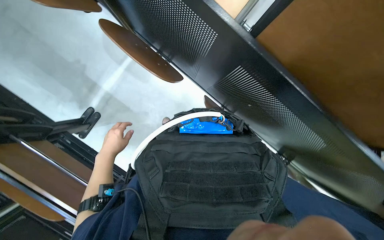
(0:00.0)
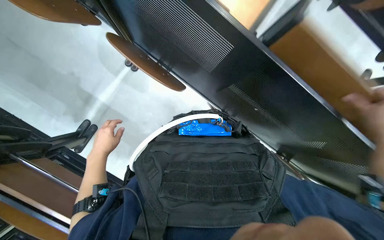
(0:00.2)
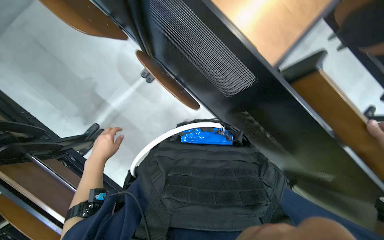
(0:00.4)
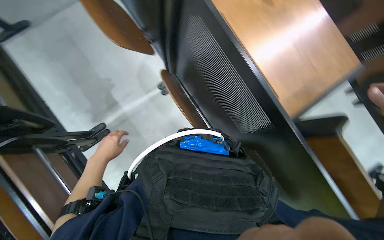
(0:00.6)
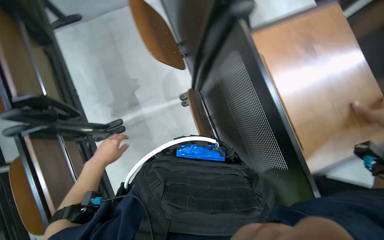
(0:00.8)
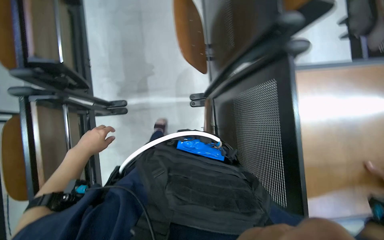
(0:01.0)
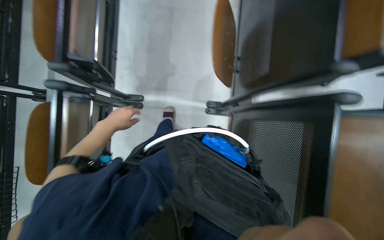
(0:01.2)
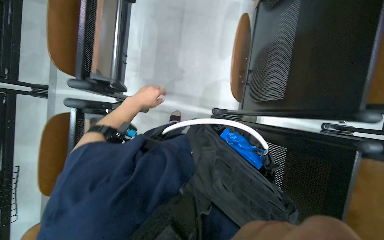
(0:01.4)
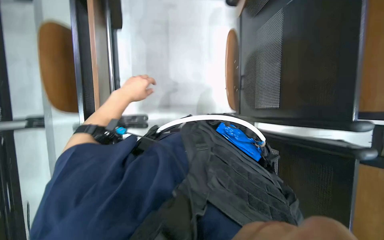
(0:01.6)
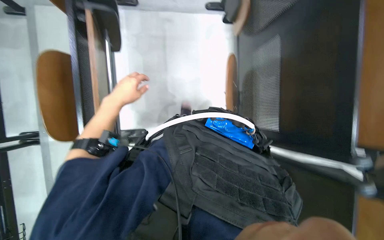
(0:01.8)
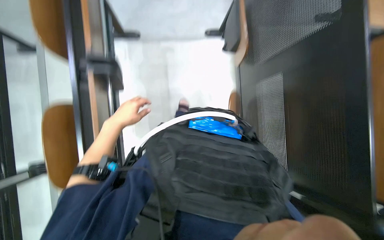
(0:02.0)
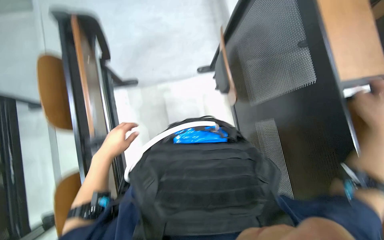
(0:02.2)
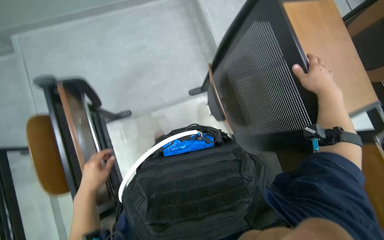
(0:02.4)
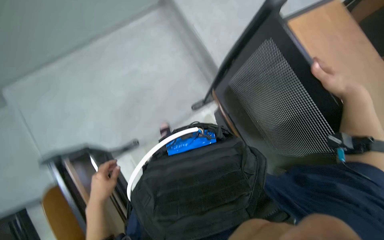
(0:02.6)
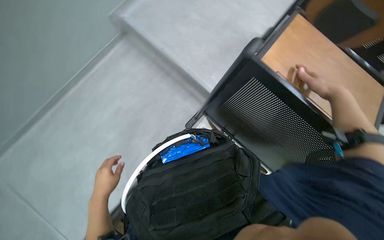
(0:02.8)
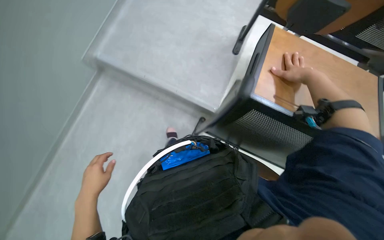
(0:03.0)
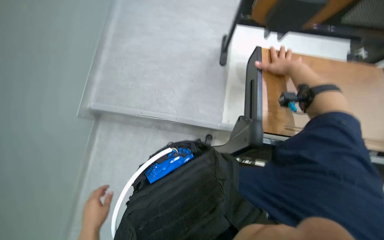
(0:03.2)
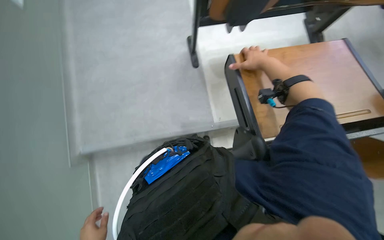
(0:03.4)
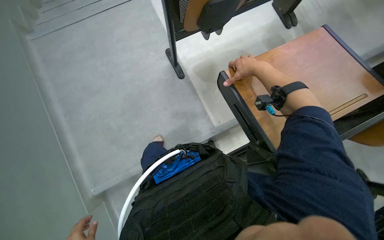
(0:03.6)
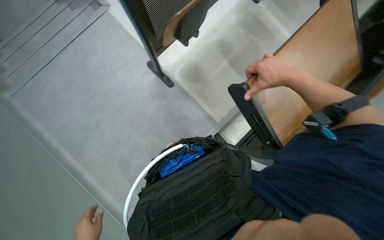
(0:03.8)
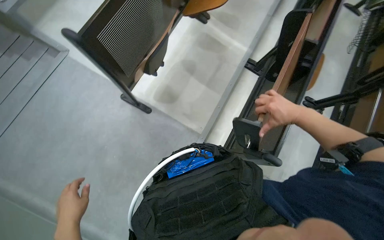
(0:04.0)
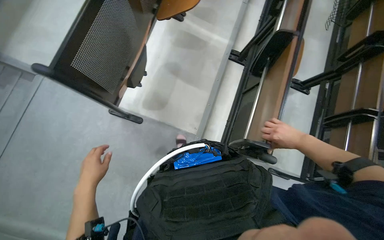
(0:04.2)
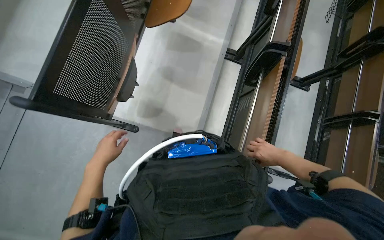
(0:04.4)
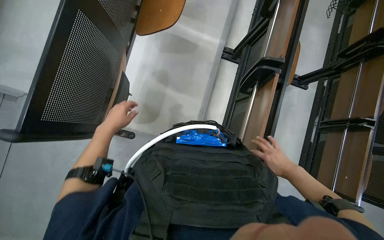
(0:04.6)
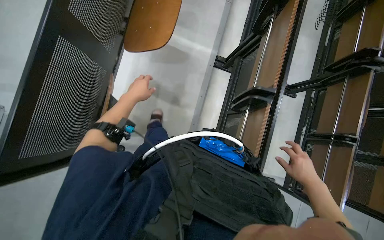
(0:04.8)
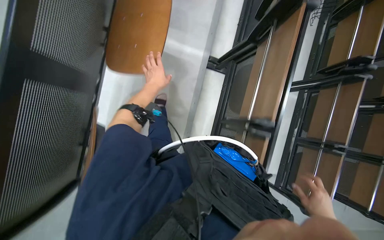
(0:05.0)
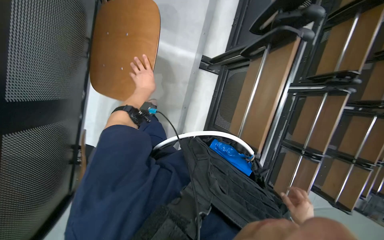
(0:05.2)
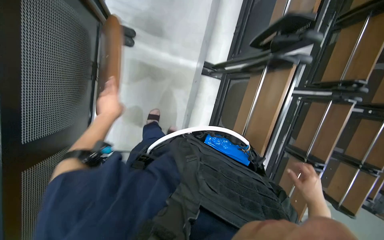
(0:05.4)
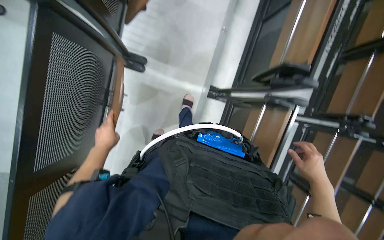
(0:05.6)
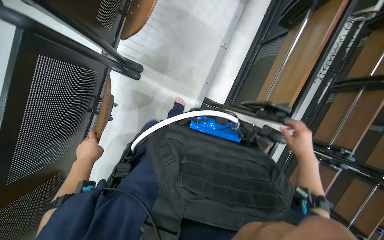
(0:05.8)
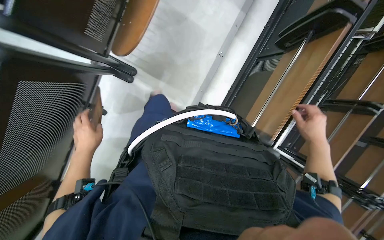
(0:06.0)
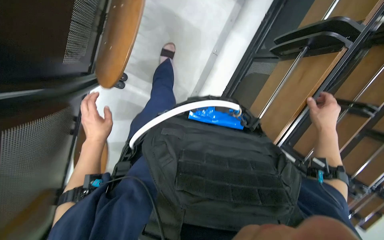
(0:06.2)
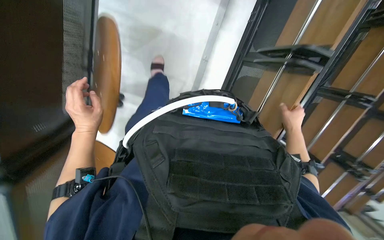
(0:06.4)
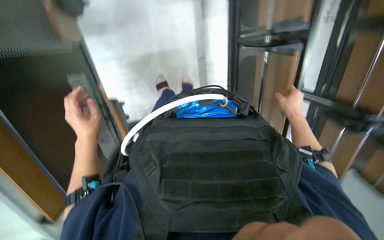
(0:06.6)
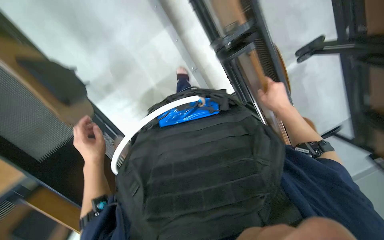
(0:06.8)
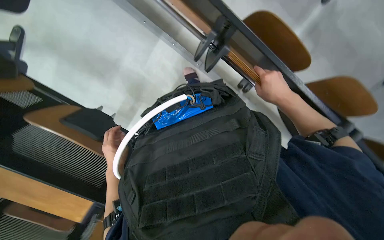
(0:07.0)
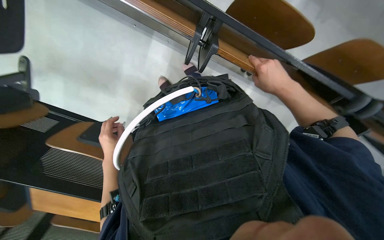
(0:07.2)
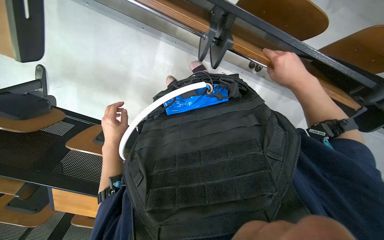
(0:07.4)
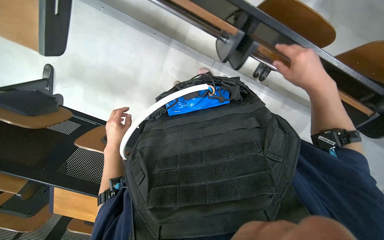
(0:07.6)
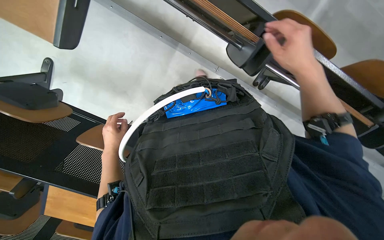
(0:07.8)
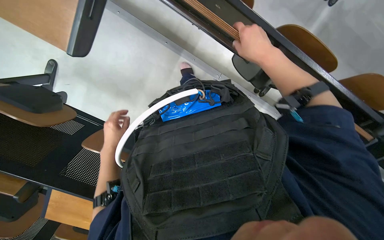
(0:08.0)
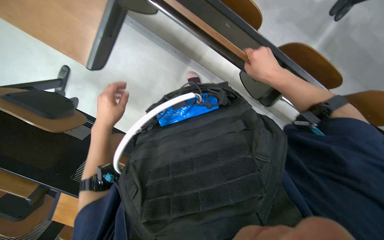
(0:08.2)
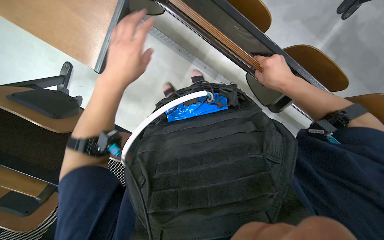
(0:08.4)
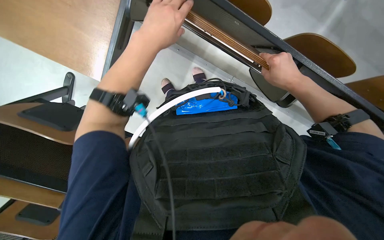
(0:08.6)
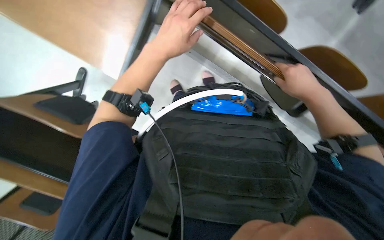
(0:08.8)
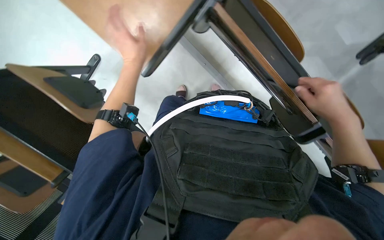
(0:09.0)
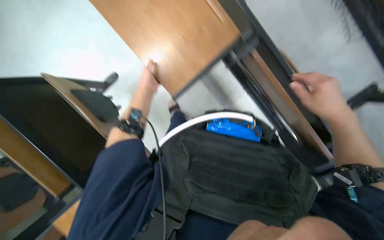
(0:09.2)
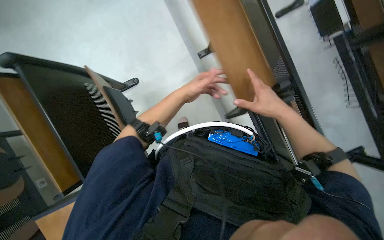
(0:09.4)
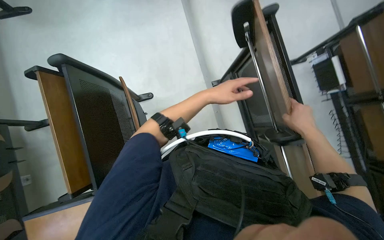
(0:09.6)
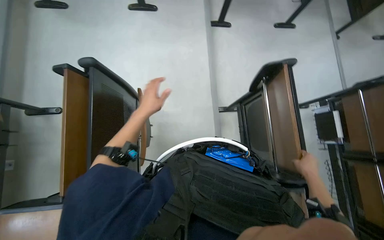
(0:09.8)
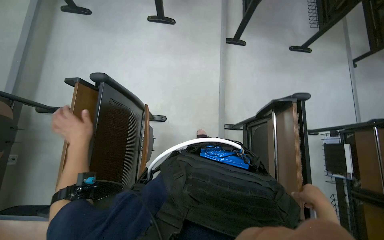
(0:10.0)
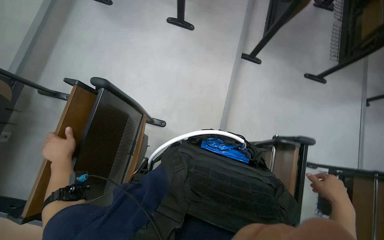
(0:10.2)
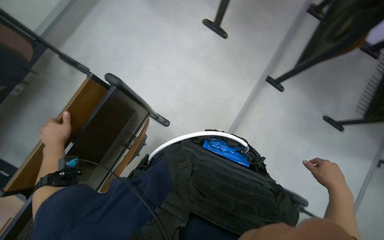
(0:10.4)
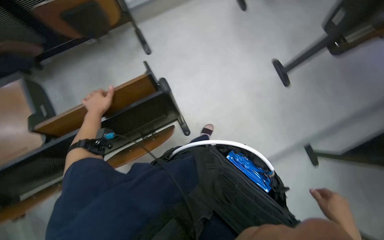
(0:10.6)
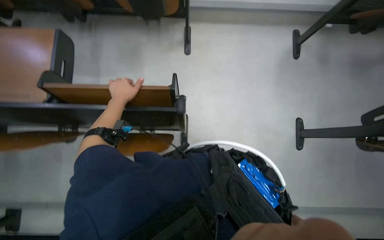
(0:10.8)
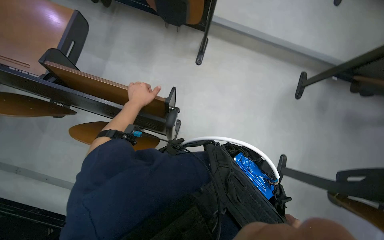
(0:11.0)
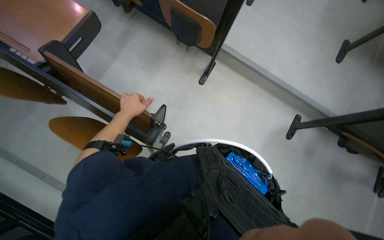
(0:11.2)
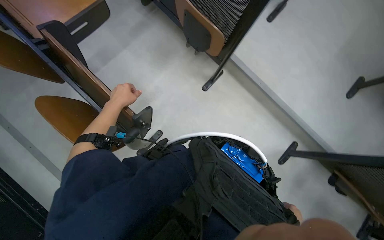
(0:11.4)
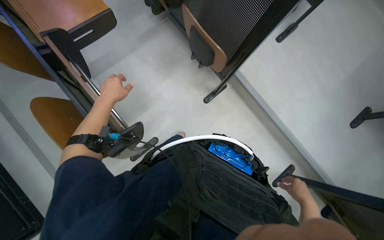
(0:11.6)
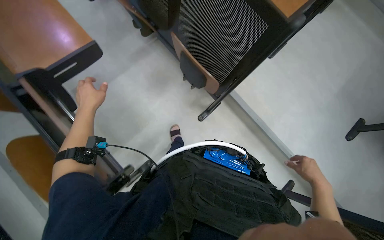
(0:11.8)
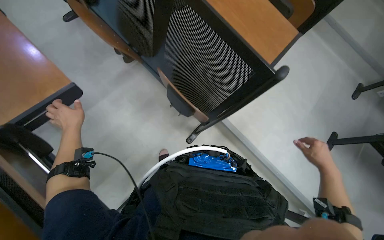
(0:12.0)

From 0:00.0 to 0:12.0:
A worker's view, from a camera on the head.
Job: organizing items.
The whole recording: Organizing classroom desks. The worker adjusts desks and collects trash from them, disposing of it into a cart.
From 0:00.0 to 0:01.6: The camera pitches upward, by roughly 20 degrees. The scene turns roughly 40 degrees clockwise in the picture.
From 0:01.6 to 0:03.0: The left hand shifts some 20 cm down the picture and nearer to the camera.
From 0:03.0 to 0:04.4: The scene rotates counterclockwise by roughly 25 degrees. The right hand goes roughly 35 cm down the picture and farther from the camera.
From 0:04.4 to 0:06.0: The camera is carried some 1 m. The view tilts about 20 degrees downward.
From 0:06.0 to 0:07.6: The view swings approximately 20 degrees to the left. The right hand goes approximately 25 cm up the picture, to the left and nearer to the camera.
From 0:07.6 to 0:09.0: The scene rotates clockwise by roughly 25 degrees.
From 0:09.0 to 0:10.4: The camera pitches upward, by about 25 degrees. Everything in view rotates some 70 degrees clockwise.
From 0:10.4 to 0:12.0: The head travels roughly 70 cm. Everything in view rotates approximately 80 degrees clockwise.

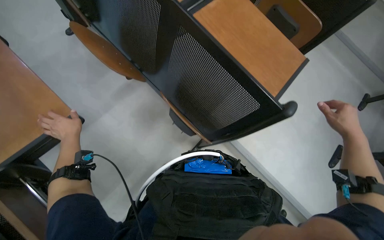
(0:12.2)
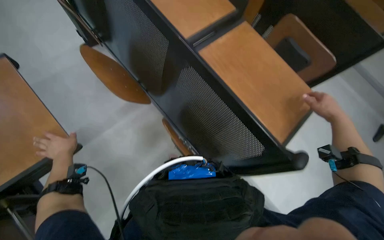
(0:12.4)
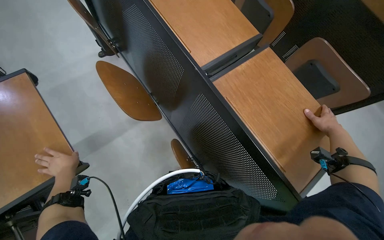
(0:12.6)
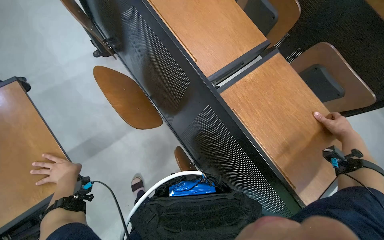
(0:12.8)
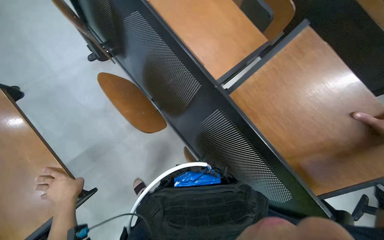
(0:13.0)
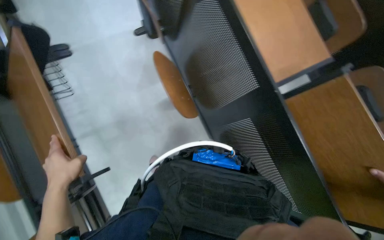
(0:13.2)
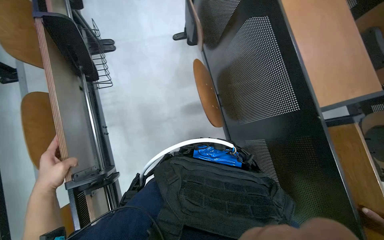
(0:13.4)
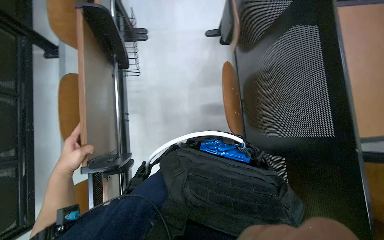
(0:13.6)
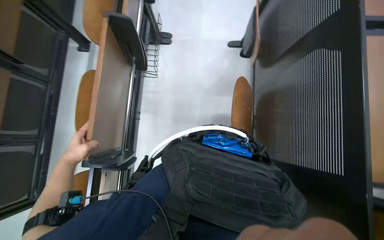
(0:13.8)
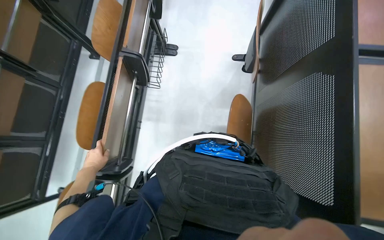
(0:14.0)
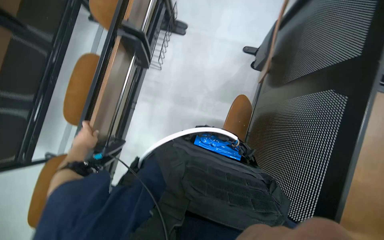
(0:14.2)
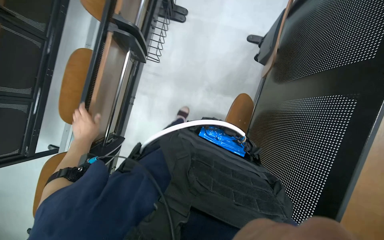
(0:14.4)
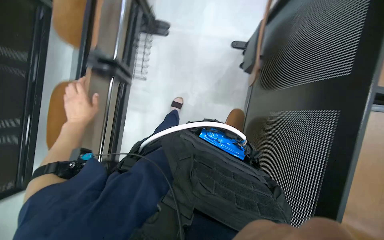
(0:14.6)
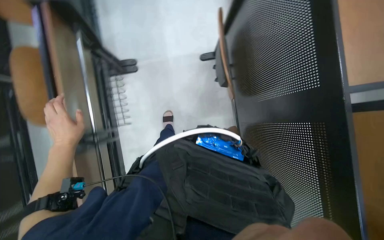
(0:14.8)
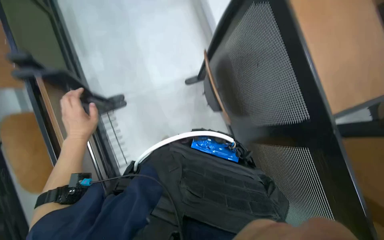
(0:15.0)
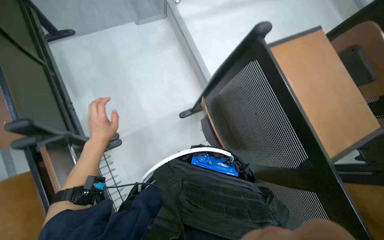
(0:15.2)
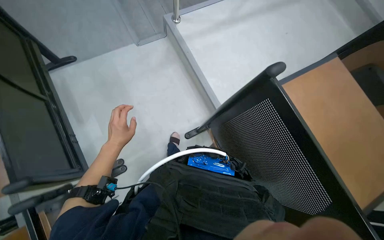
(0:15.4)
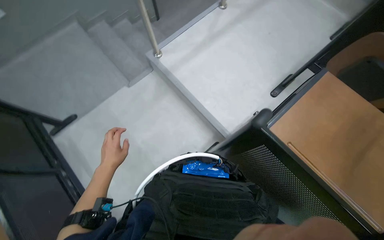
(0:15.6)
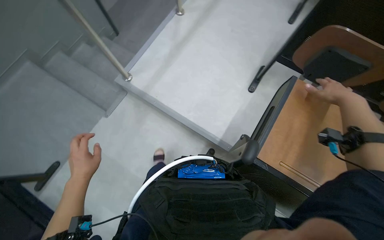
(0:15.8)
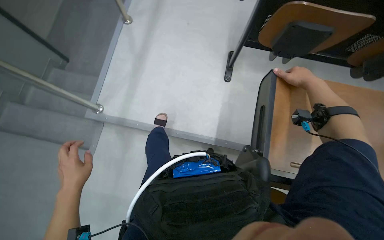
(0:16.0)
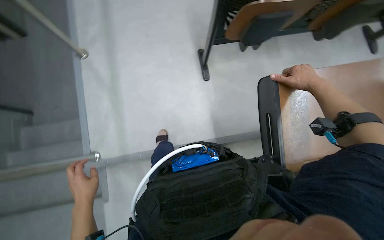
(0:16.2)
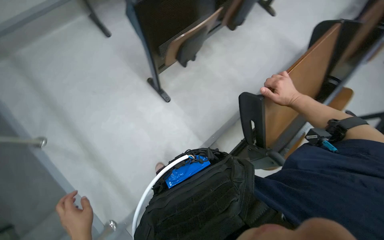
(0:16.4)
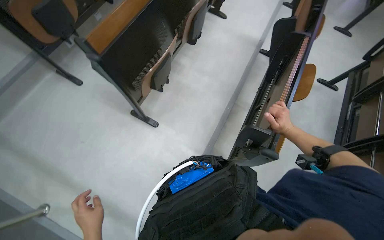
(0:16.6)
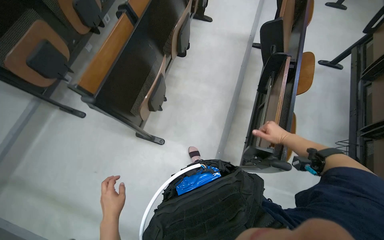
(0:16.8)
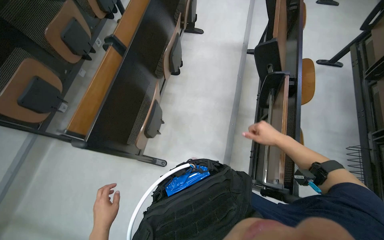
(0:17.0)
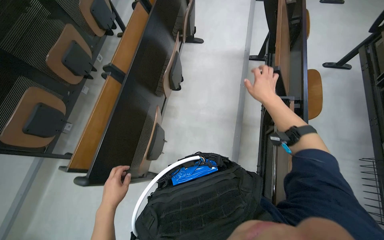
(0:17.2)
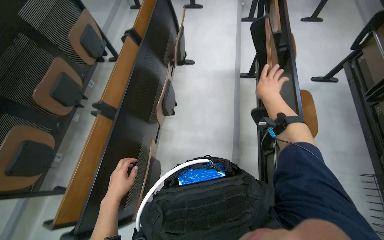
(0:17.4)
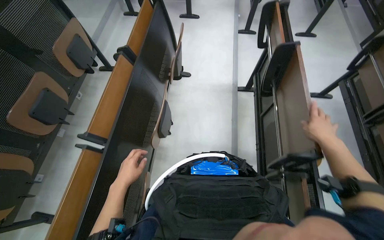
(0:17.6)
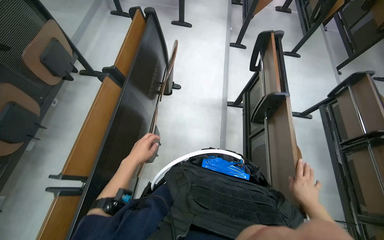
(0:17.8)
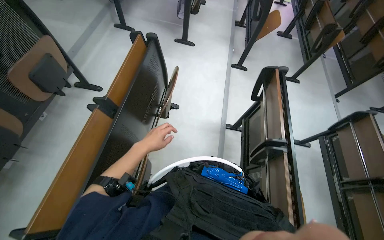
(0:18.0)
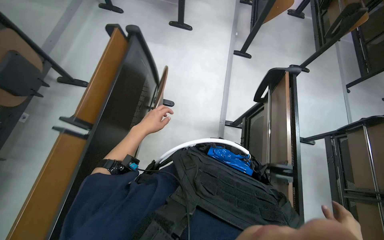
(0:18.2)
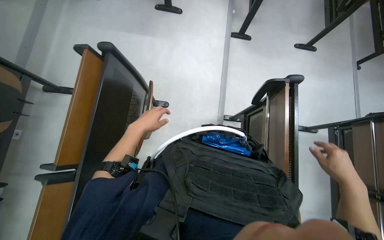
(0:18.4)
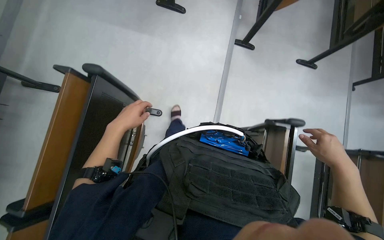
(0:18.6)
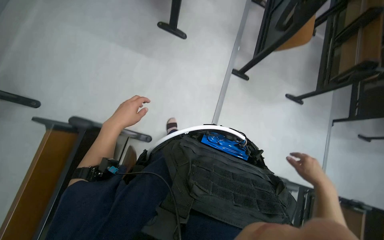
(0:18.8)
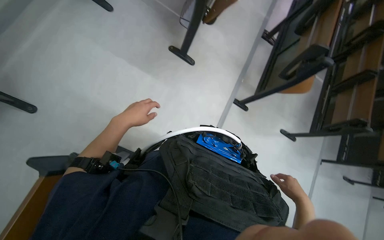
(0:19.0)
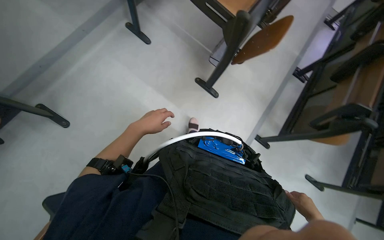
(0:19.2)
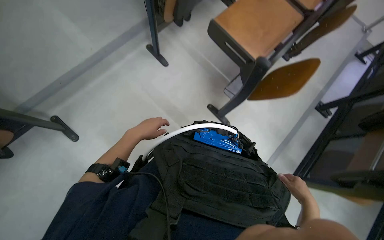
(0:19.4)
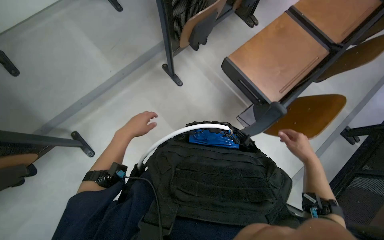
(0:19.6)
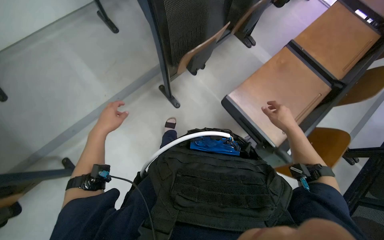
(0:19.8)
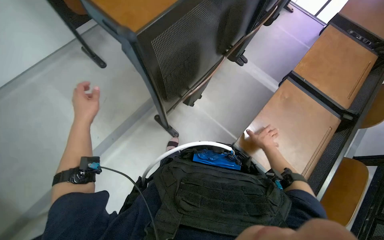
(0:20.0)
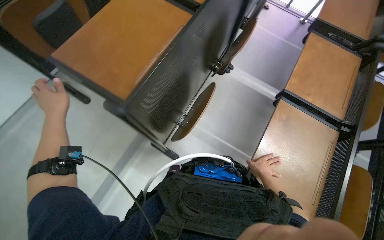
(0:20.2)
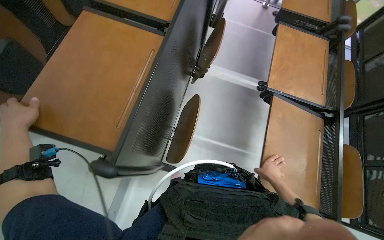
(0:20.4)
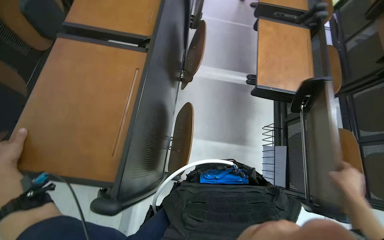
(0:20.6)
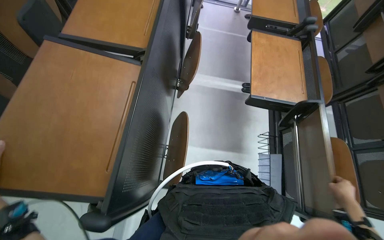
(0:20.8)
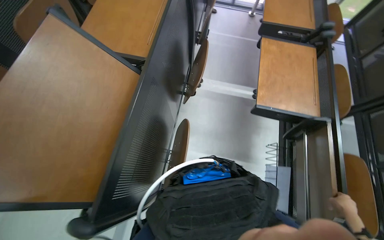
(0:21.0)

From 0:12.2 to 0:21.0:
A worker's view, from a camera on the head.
Job: organizing items.
The whole recording: Organizing classroom desks. The worker adjusts desks and collects trash from them, disposing of it into a cart.
From 0:15.2 to 0:16.6: The camera is carried some 50 cm. The head turns to the right by roughly 90 degrees.
From 0:16.6 to 0:18.0: The camera is carried approximately 1 m.
From 0:18.0 to 0:19.6: The head travels approximately 1 m. The wearer looks roughly 20 degrees further to the left. The wearer looks approximately 15 degrees further downward.
From 0:19.6 to 0:21.0: The head travels roughly 80 cm. The scene turns some 35 degrees counterclockwise in the picture.
